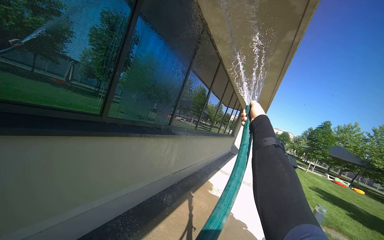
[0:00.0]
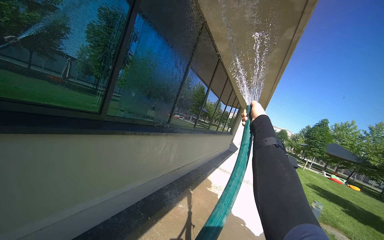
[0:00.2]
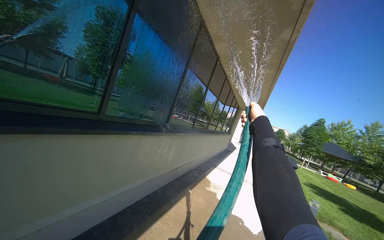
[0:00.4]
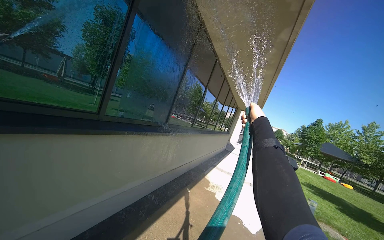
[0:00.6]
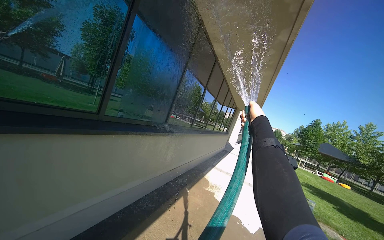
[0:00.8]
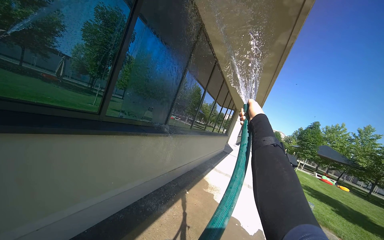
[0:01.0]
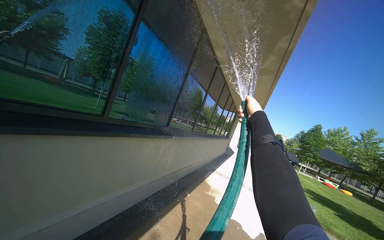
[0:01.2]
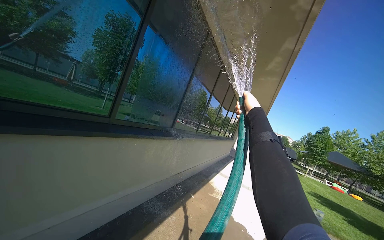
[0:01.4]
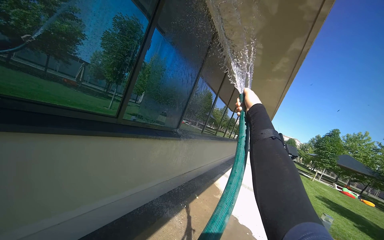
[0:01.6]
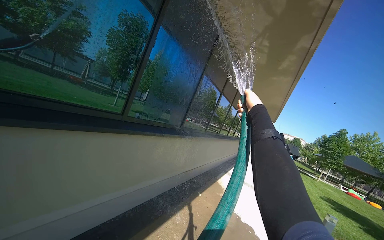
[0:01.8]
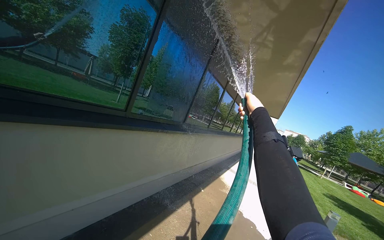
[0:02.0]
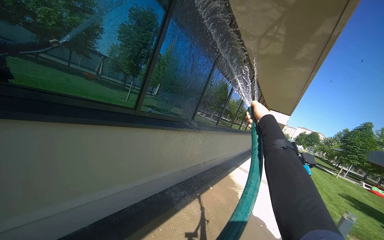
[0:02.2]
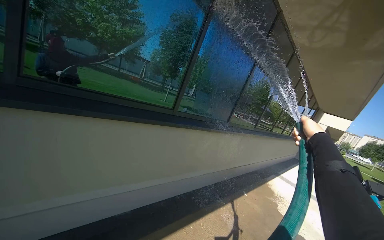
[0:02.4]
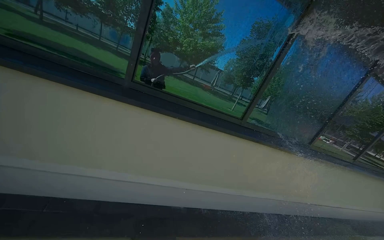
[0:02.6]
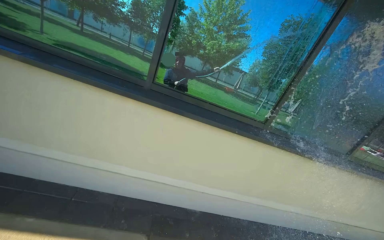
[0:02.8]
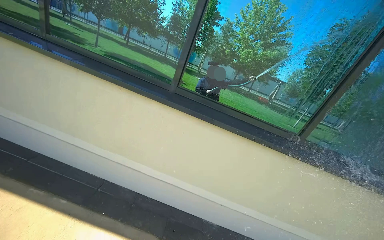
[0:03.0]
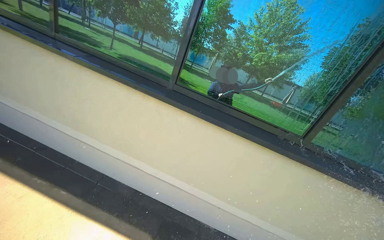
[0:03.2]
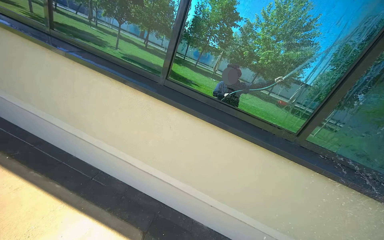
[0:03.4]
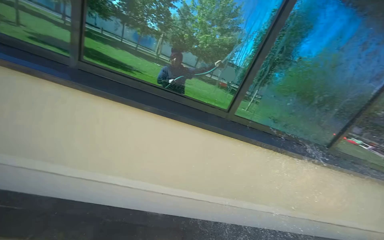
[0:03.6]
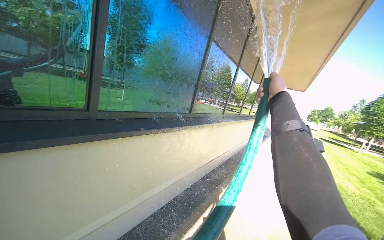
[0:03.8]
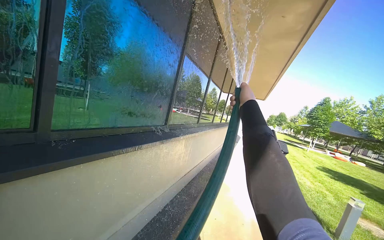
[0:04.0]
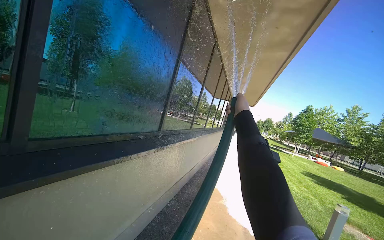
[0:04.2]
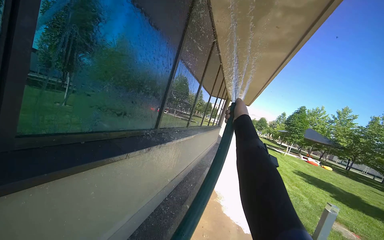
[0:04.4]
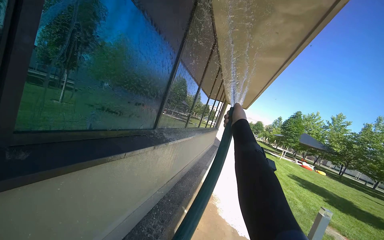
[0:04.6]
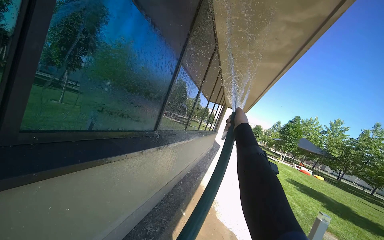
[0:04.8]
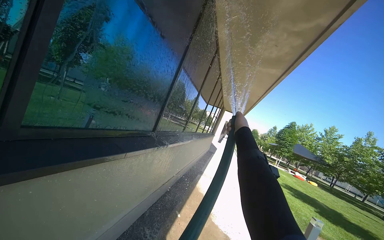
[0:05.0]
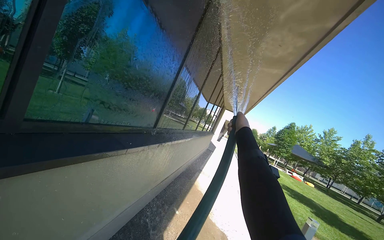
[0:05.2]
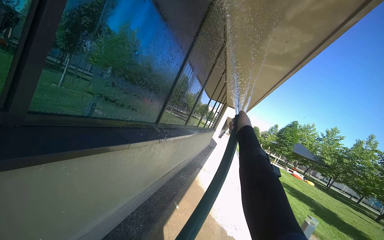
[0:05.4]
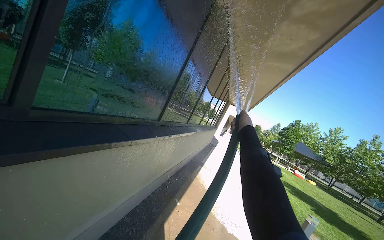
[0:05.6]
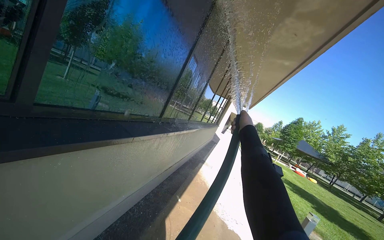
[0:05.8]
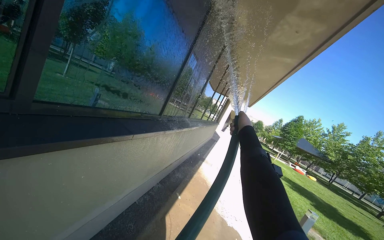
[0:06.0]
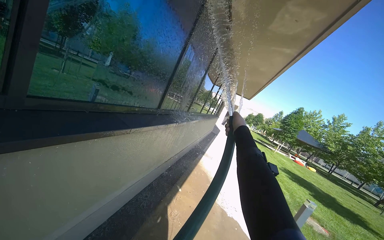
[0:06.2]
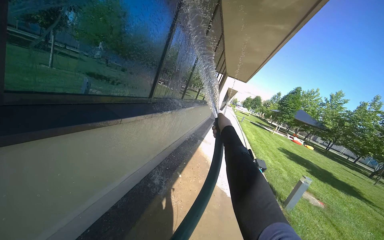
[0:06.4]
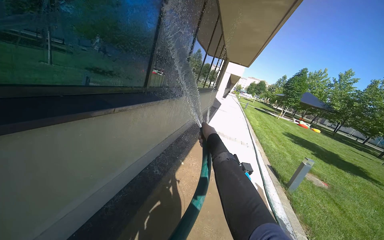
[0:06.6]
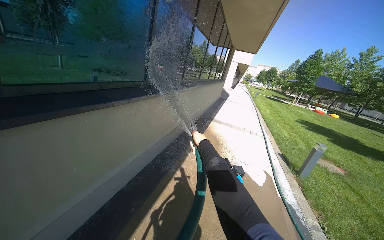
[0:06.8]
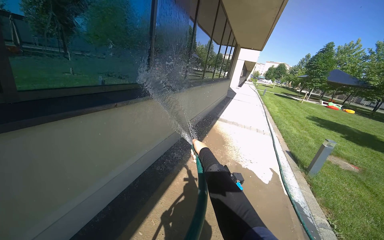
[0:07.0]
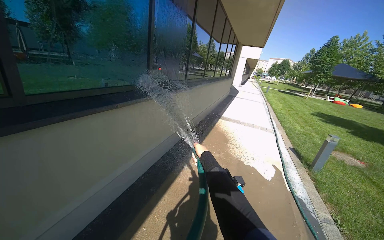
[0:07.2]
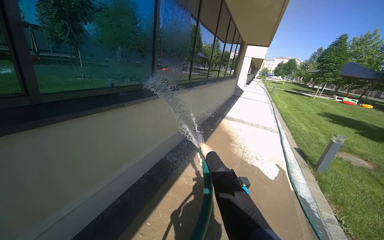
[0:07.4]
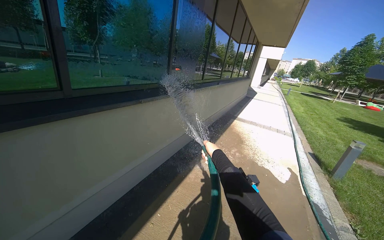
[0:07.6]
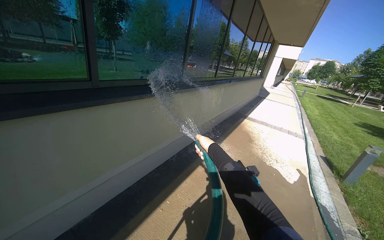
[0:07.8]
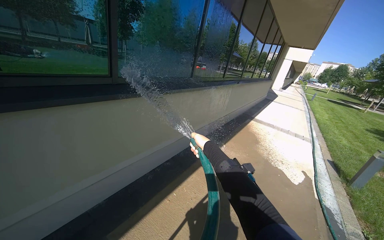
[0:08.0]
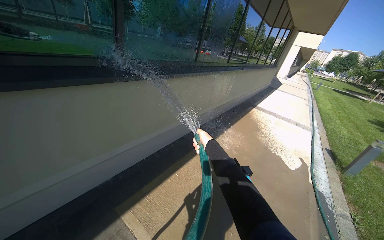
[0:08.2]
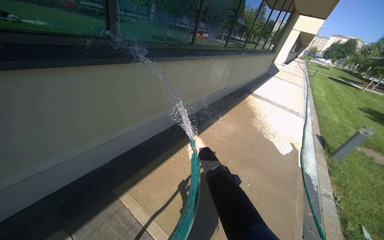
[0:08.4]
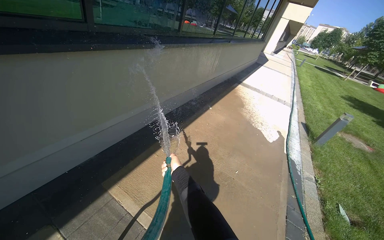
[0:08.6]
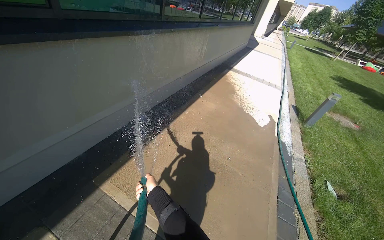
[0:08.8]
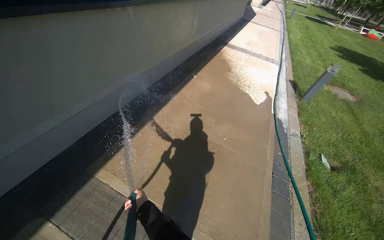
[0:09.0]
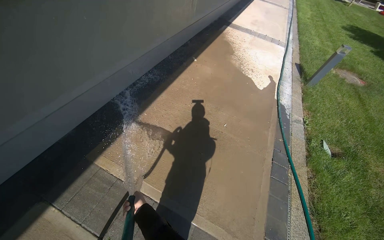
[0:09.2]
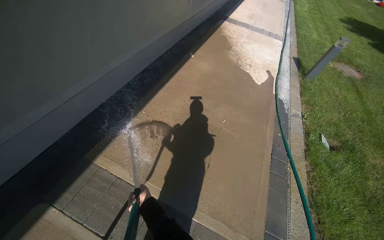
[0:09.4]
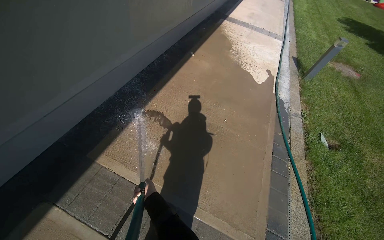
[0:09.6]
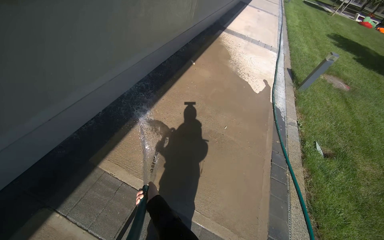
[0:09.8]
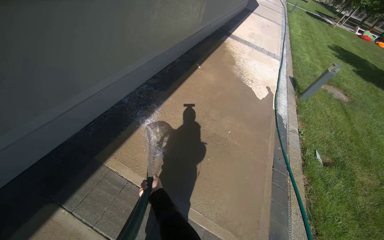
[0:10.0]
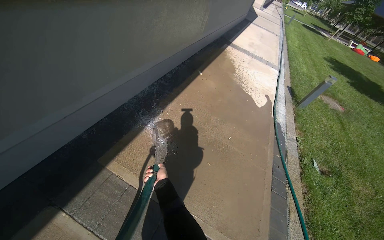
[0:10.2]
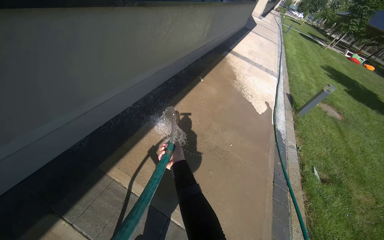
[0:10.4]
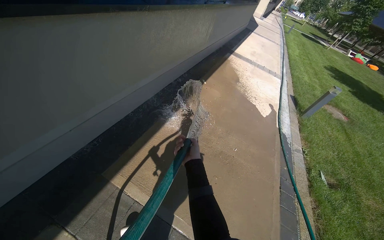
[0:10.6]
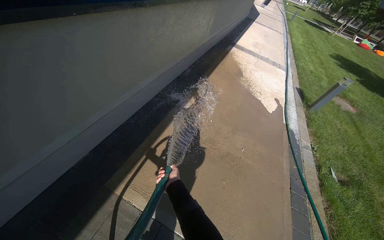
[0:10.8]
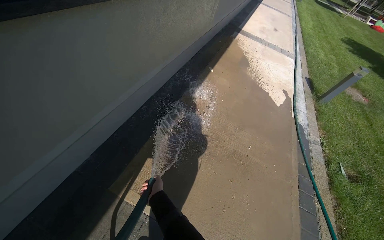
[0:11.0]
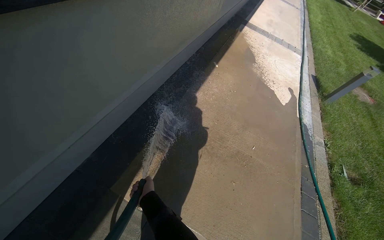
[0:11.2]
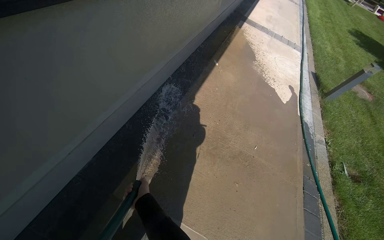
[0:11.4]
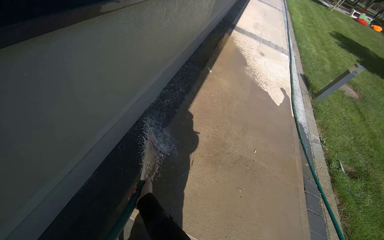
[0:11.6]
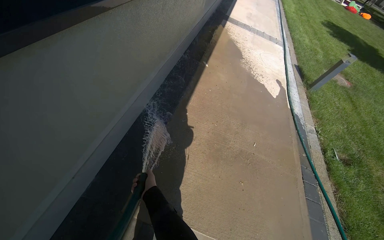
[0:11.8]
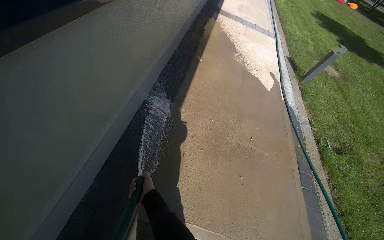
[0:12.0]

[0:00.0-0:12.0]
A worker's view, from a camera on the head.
Job: sweeping floor.
The whole recording: Rinsing concrete ground. The worker rinses the concrete ground with a water hose.
0:01.6 to 0:03.0: The head rotates roughly 65 degrees to the left.
0:03.0 to 0:04.4: The camera is aimed approximately 15 degrees further to the right.
0:06.0 to 0:07.6: The wearer moves about 50 cm. The camera sweeps to the left, by about 15 degrees. The camera pitches downward, by about 15 degrees.
0:07.6 to 0:09.0: The wearer looks approximately 25 degrees further downward. The right hand goes approximately 70 cm down the picture and to the left.
0:10.4 to 0:12.0: The camera is carried roughly 70 cm. The view tips downward by approximately 10 degrees.

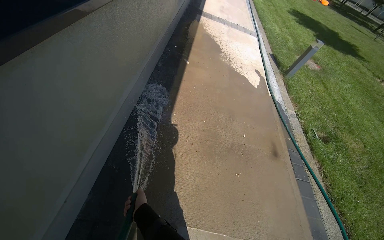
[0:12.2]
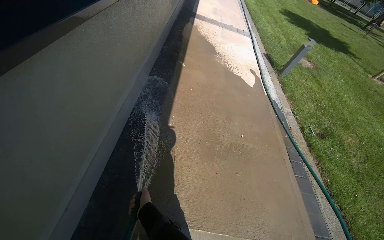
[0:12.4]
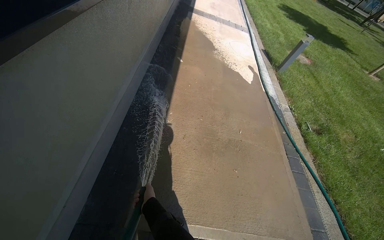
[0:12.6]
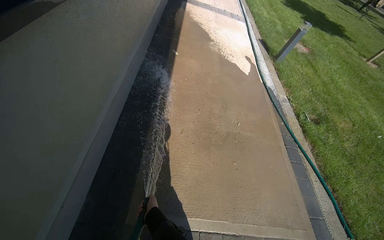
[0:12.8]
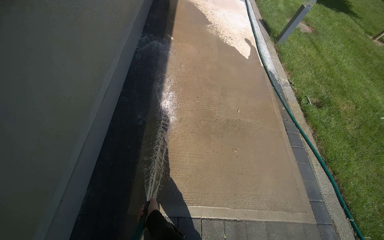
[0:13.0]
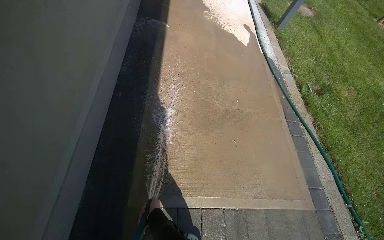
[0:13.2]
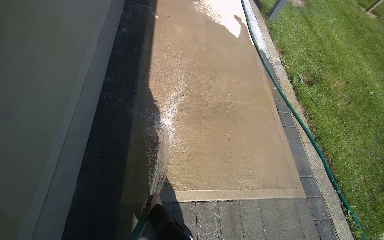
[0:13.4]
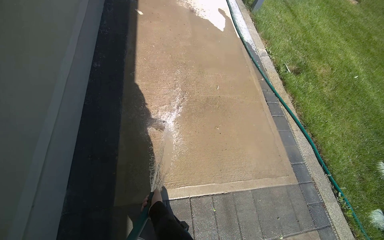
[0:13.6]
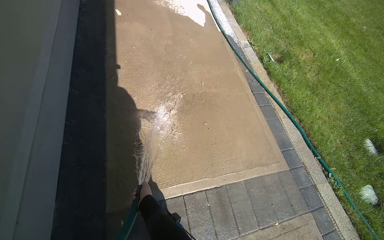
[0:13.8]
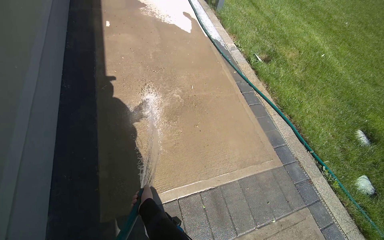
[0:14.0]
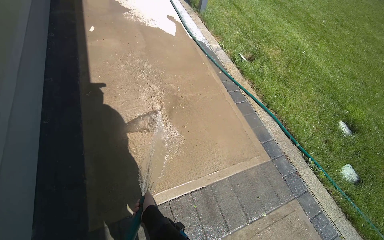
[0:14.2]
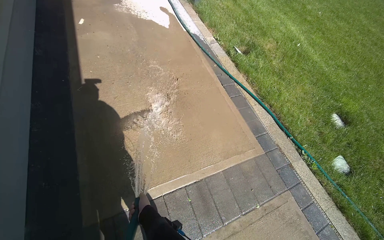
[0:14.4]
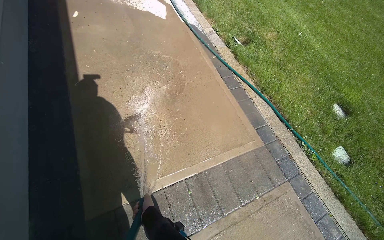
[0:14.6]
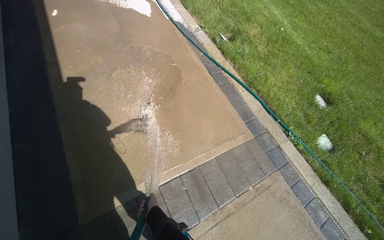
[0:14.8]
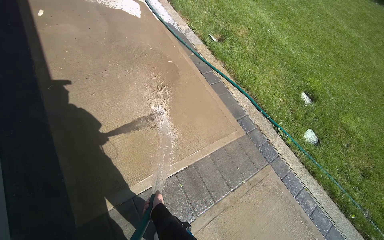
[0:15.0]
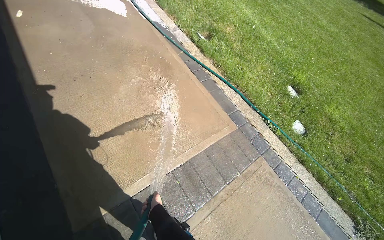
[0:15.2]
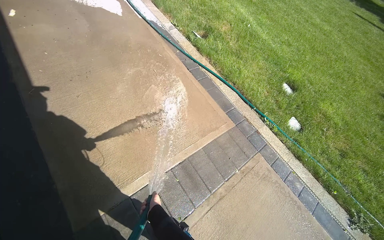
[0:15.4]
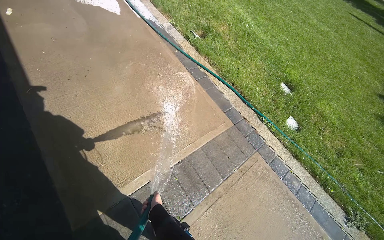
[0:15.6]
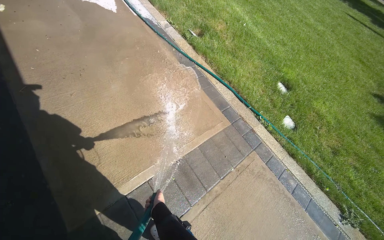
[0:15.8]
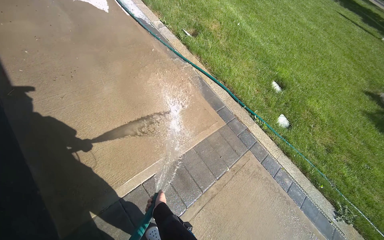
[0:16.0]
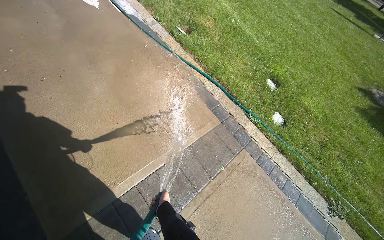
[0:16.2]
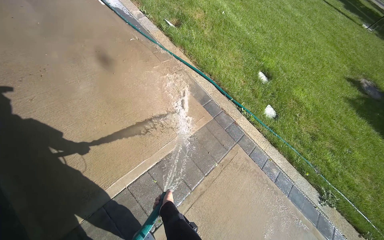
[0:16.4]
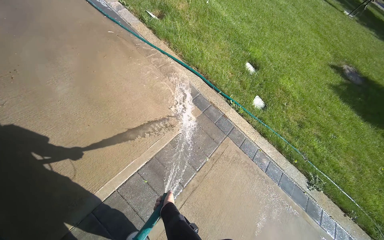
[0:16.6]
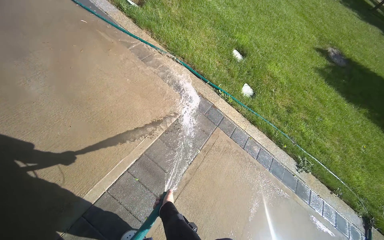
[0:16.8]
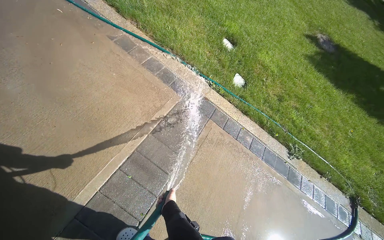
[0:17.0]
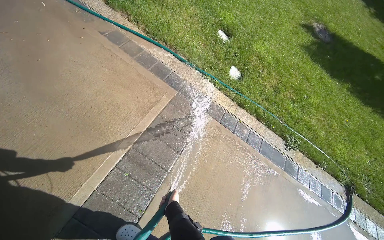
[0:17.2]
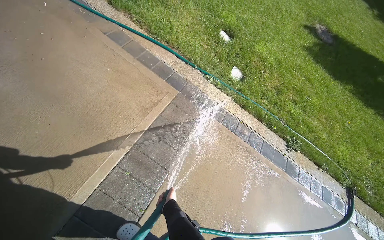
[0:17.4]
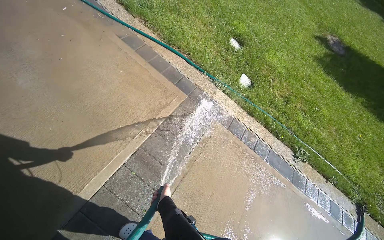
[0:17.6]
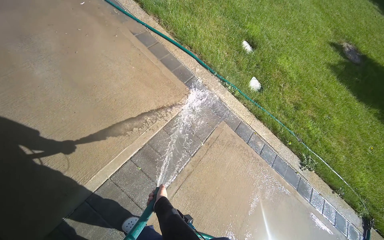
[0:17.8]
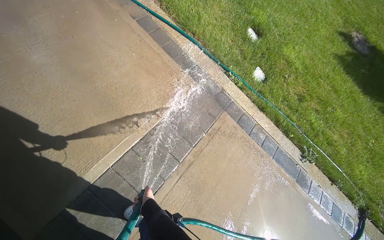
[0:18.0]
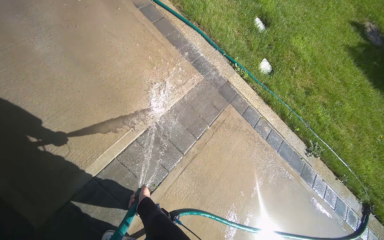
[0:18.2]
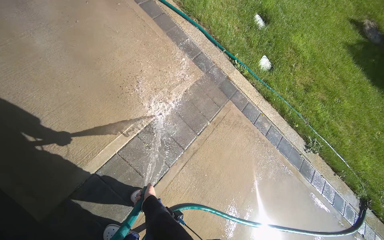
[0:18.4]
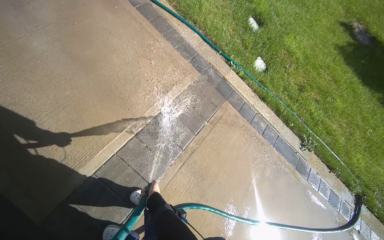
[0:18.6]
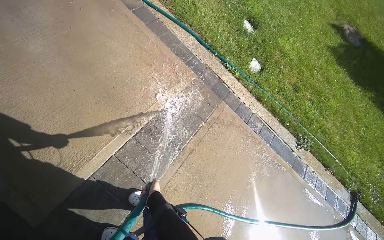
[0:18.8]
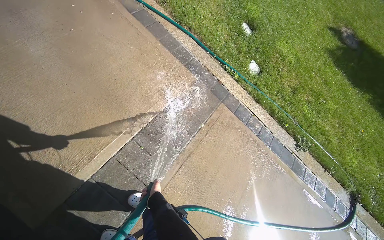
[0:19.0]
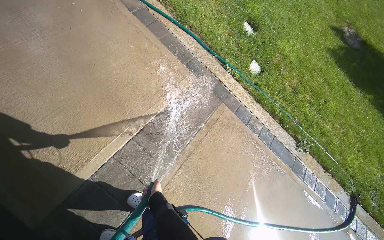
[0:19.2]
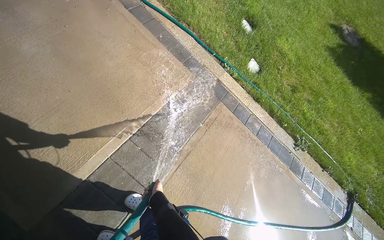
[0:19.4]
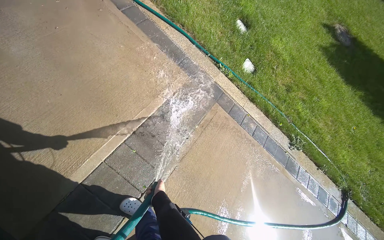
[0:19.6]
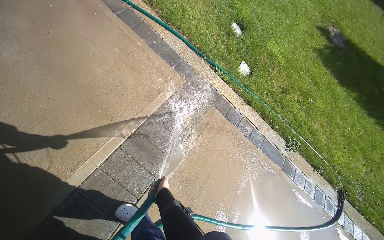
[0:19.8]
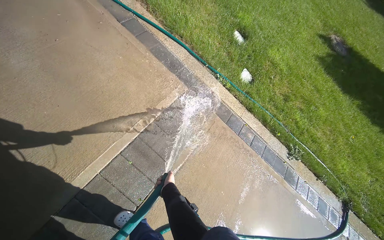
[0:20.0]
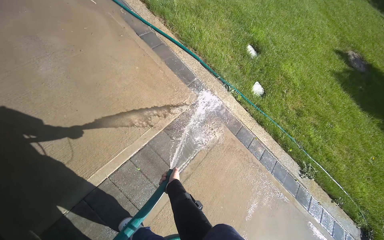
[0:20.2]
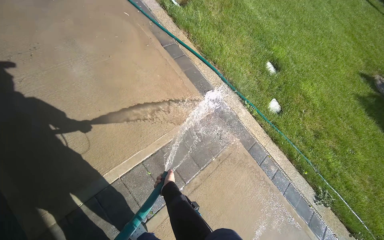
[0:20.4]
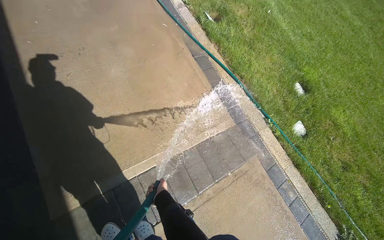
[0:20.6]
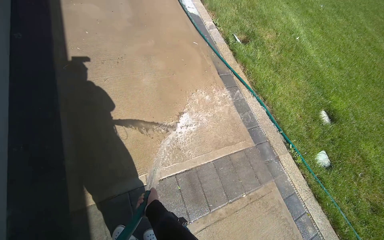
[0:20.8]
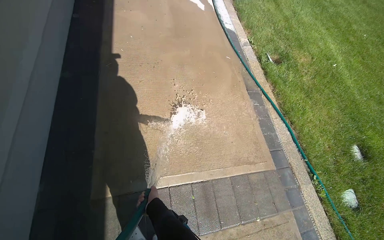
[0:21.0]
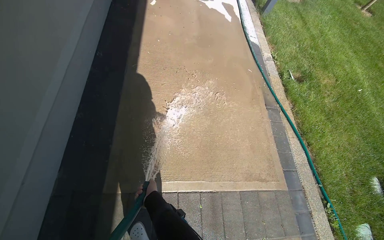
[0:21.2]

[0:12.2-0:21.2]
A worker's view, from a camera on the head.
Job: sweeping floor.
The whole recording: Rinsing concrete ground. The worker rinses the concrete ground with a water hose.
0:12.2 to 0:13.8: The wearer looks some 15 degrees further downward.
0:13.8 to 0:15.2: The head rotates about 20 degrees to the right. The left hand is displaced down the picture by roughly 10 cm.
0:18.2 to 0:19.8: The left hand goes roughly 10 cm to the right.
0:19.8 to 0:21.2: The camera is carried about 40 cm. The wearer's head swings approximately 50 degrees to the left. The view tilts about 20 degrees upward.
